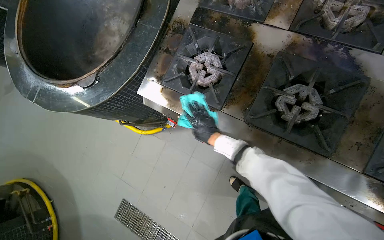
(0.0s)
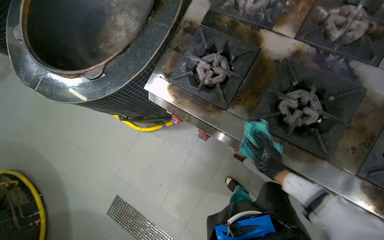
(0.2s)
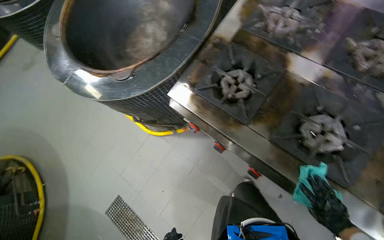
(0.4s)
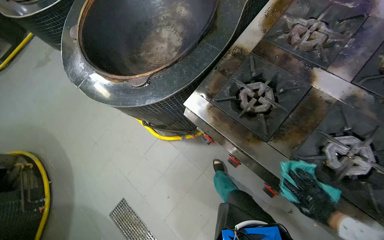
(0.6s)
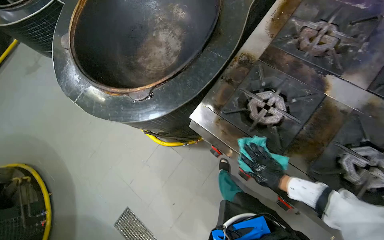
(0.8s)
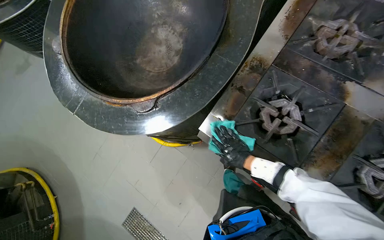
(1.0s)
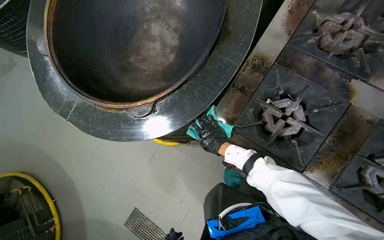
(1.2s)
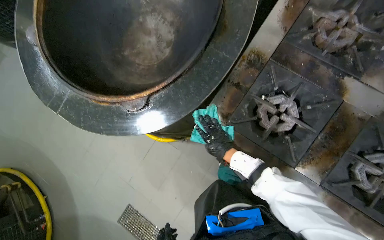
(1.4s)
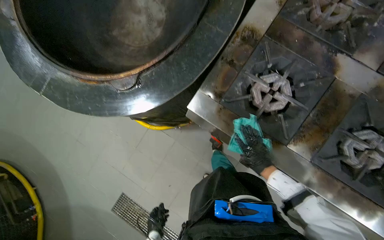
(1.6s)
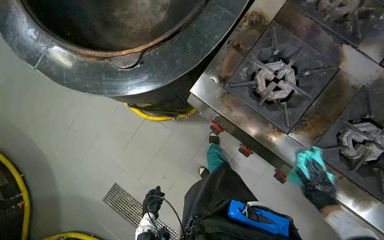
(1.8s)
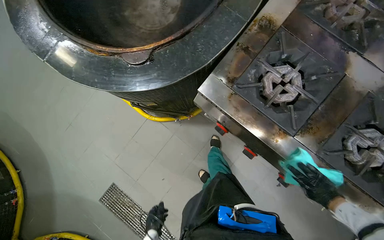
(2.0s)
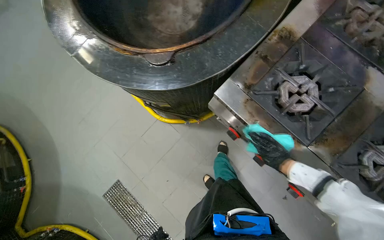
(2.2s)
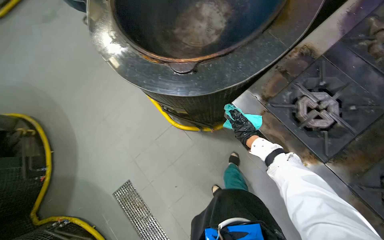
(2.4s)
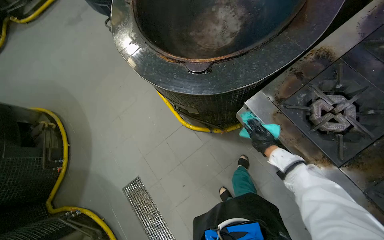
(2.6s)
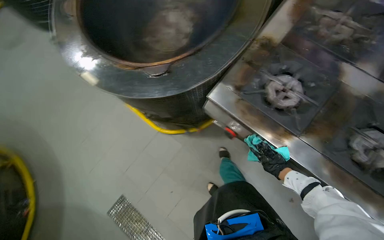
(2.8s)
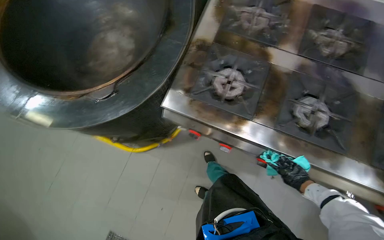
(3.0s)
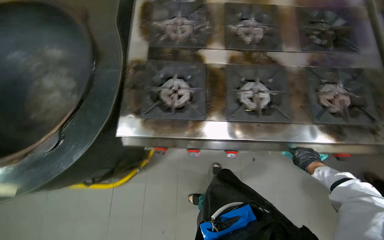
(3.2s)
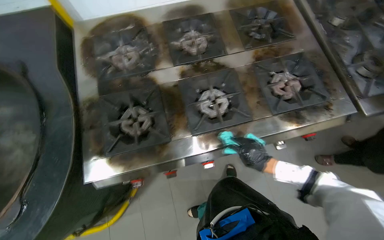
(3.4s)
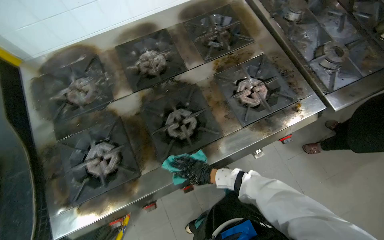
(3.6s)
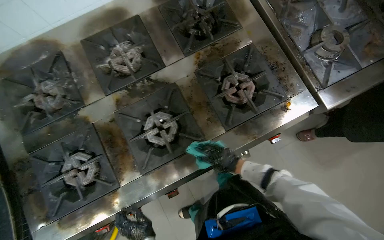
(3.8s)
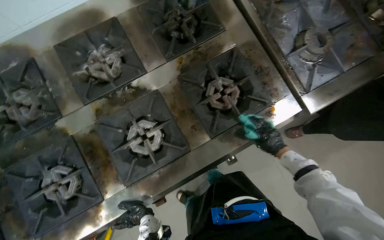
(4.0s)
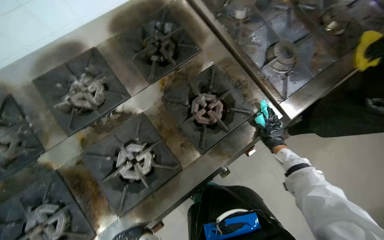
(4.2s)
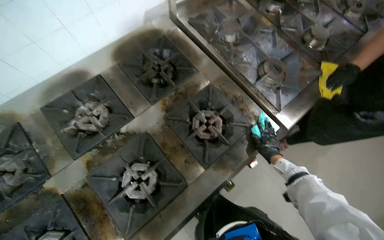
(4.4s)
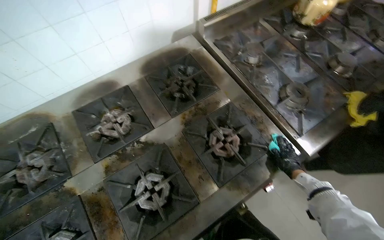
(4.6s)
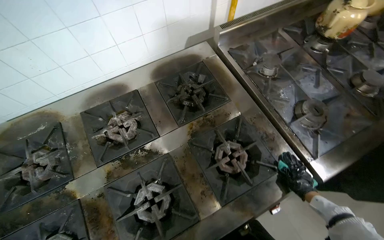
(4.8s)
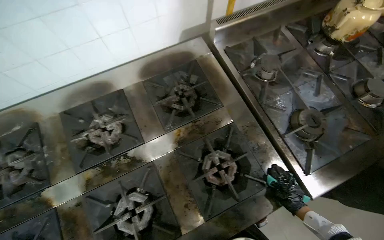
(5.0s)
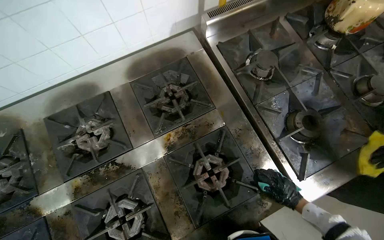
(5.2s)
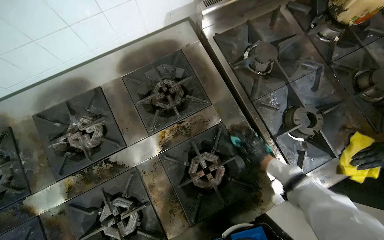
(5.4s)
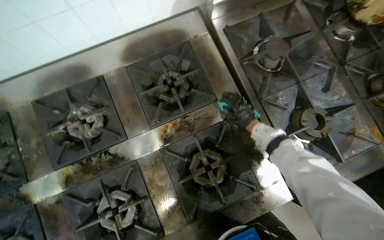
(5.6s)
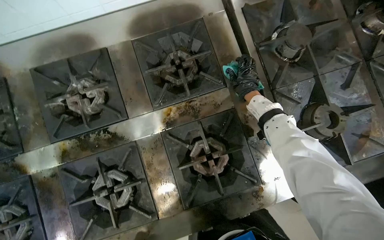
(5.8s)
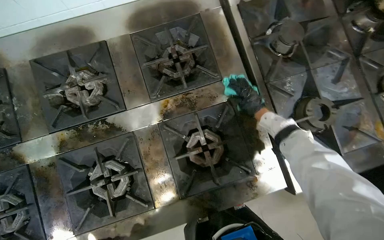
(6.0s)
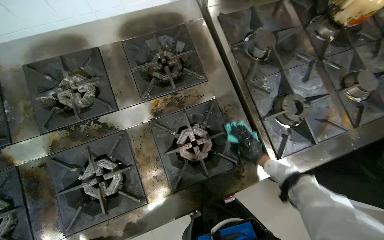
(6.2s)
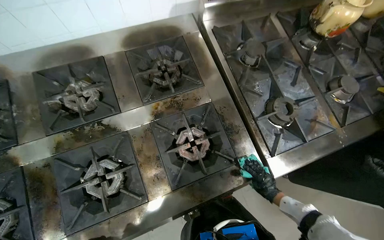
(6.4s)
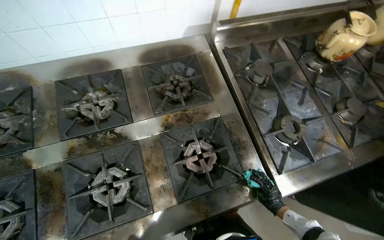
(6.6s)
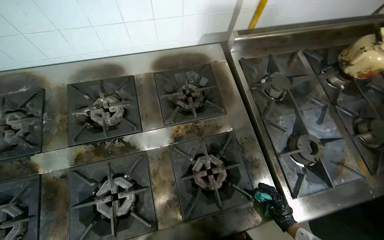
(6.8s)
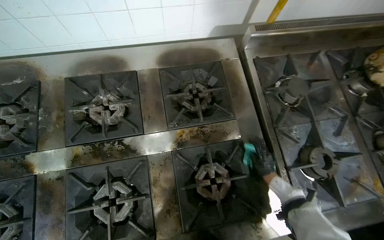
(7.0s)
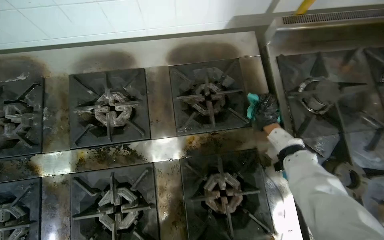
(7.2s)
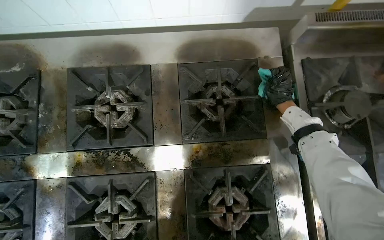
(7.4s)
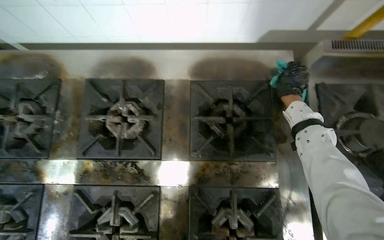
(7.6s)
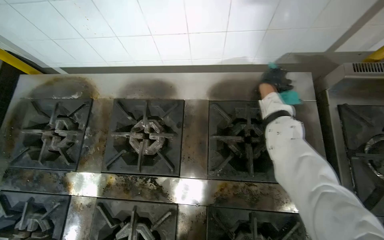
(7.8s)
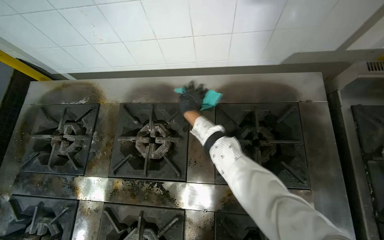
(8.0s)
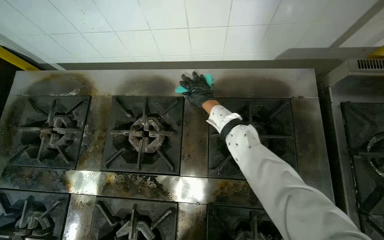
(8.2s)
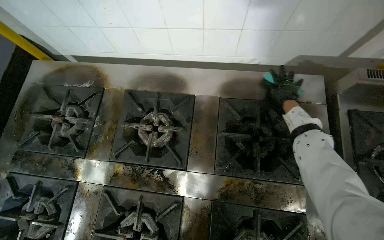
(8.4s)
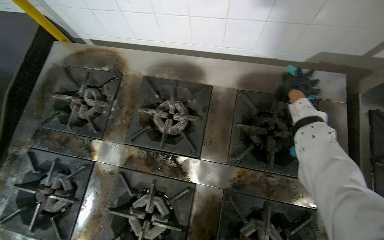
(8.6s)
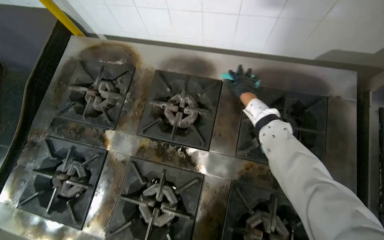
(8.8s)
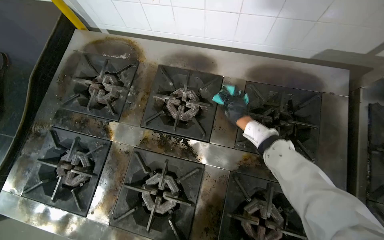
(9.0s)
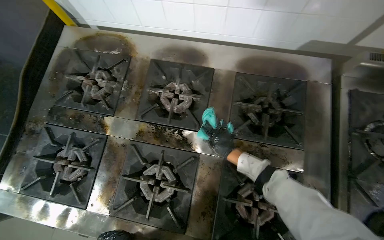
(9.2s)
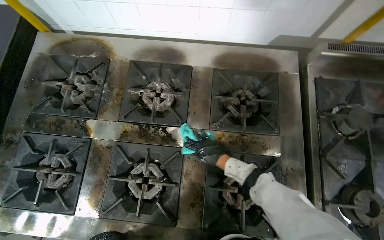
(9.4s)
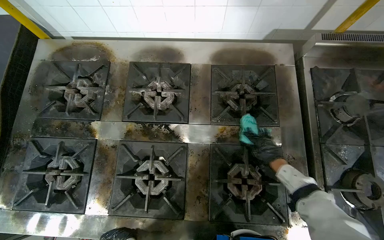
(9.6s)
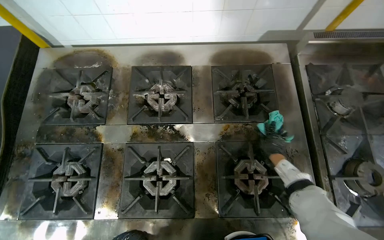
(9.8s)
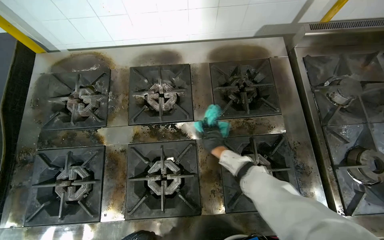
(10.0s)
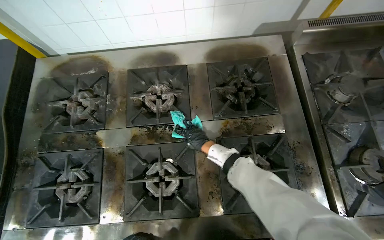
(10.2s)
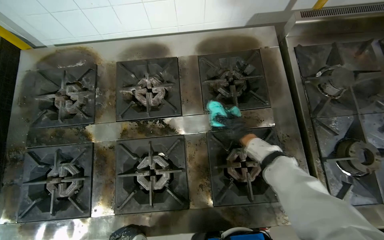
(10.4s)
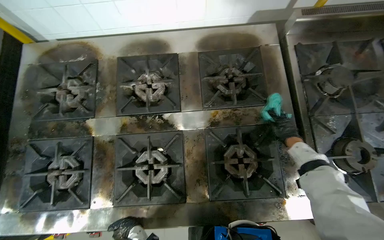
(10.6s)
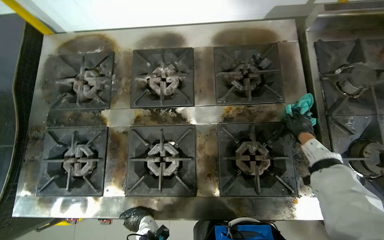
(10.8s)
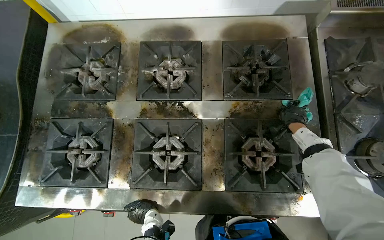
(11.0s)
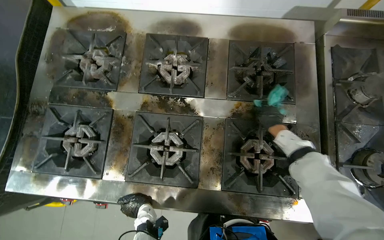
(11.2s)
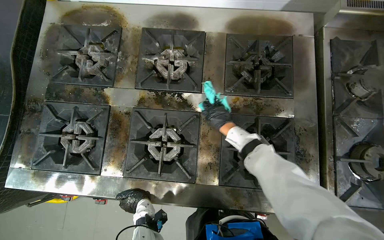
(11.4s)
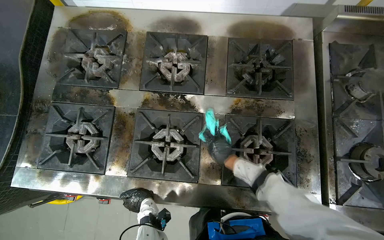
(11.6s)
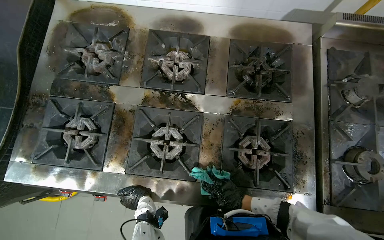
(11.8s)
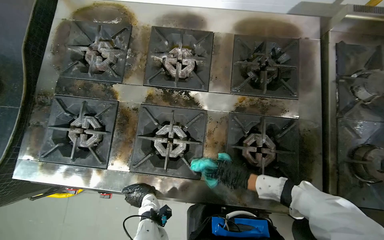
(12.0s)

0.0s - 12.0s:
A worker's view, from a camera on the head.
Job: cleaning kitchen.
The whole recording: Cleaning cooking range. Cleans the cooking range and its surrounding metal surfaces with a cloth.
0.0s - 1.6s: The right hand moves left and right over some 40 cm, changing direction 2 times.
1.6s - 3.0s: The wearer looks some 10 degrees further upward.
3.0s - 4.4s: The wearer moves roughly 70 cm. The wearer looks about 65 degrees further to the right.
4.4s - 6.0s: The right hand travels up the picture by roughly 35 cm.
7.6s - 9.0s: The right hand swings left and right, approximately 35 cm each way, with 2 reversals.
9.0s - 10.4s: The right hand swings left and right, roughly 25 cm each way, with 2 reversals.
10.4s - 12.0s: The right hand goes left and right, approximately 30 cm each way, reversing 2 times.

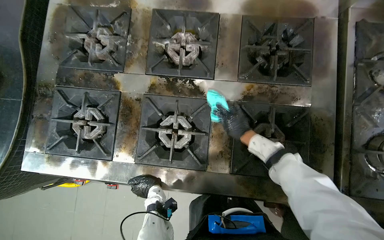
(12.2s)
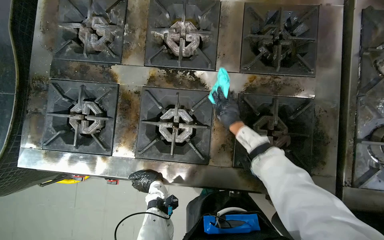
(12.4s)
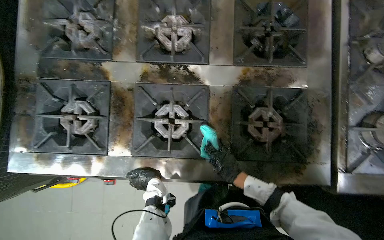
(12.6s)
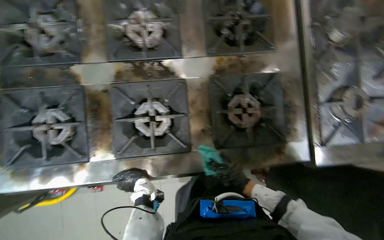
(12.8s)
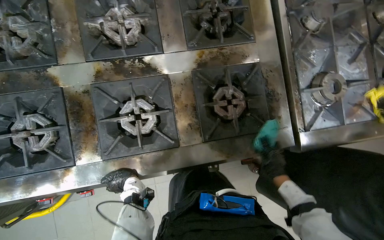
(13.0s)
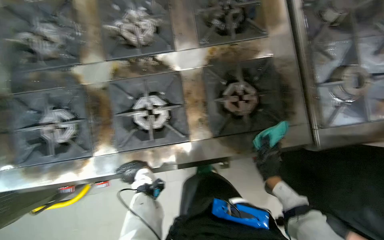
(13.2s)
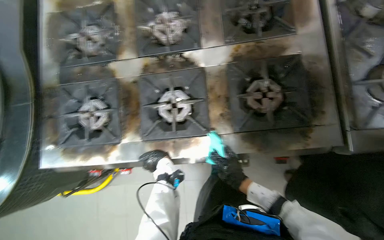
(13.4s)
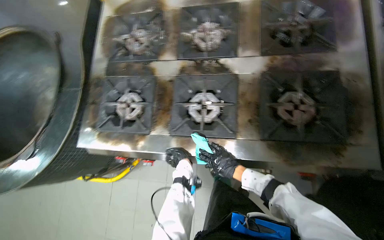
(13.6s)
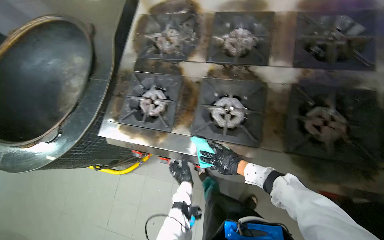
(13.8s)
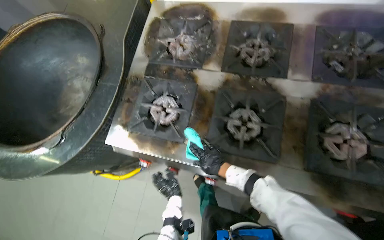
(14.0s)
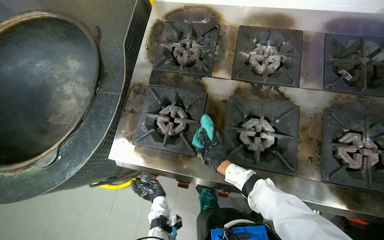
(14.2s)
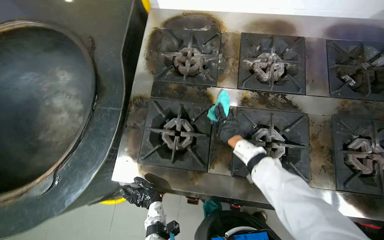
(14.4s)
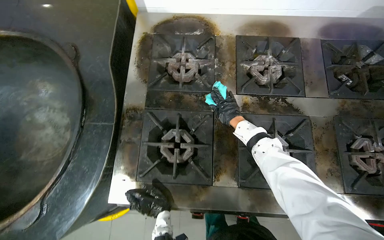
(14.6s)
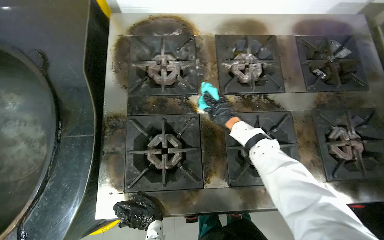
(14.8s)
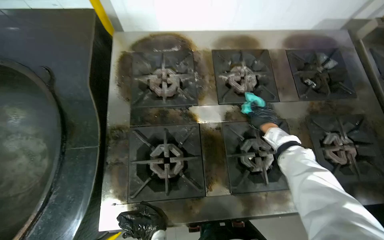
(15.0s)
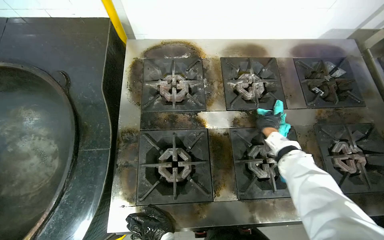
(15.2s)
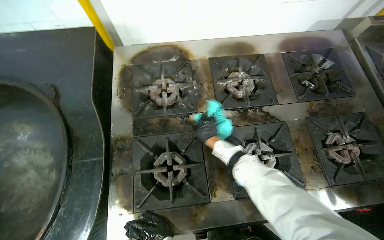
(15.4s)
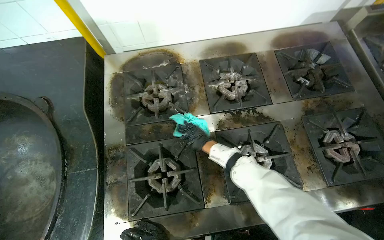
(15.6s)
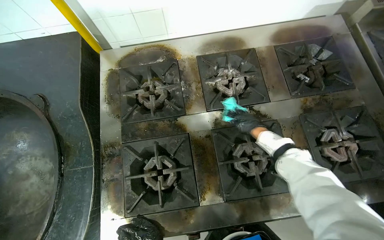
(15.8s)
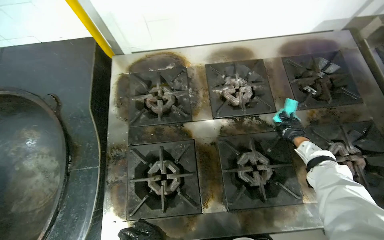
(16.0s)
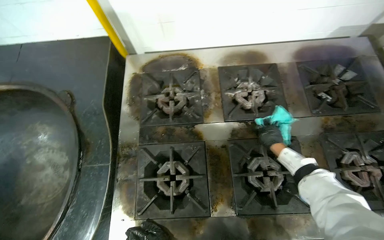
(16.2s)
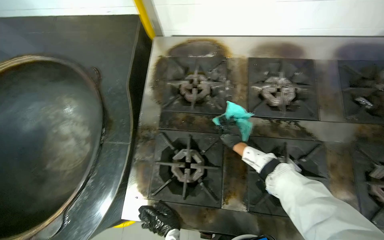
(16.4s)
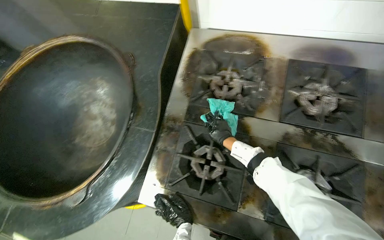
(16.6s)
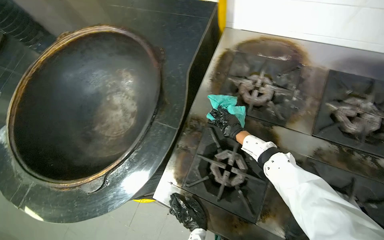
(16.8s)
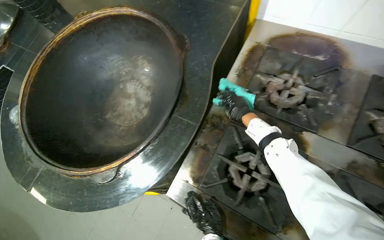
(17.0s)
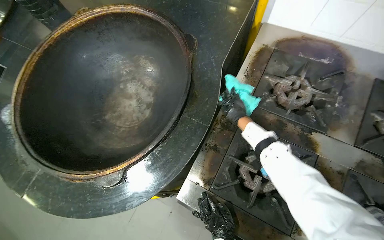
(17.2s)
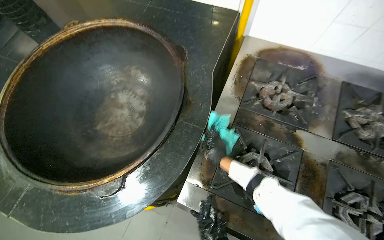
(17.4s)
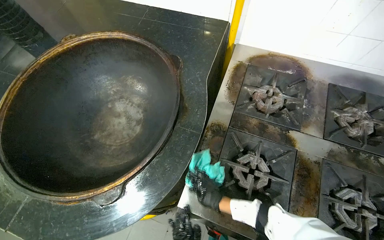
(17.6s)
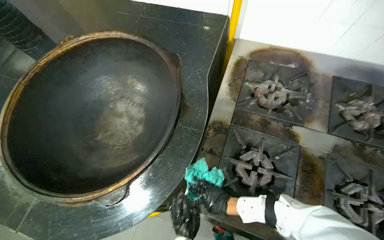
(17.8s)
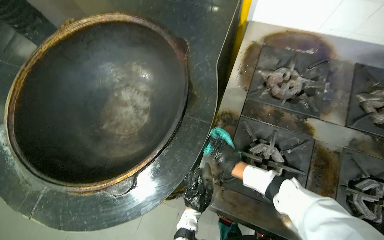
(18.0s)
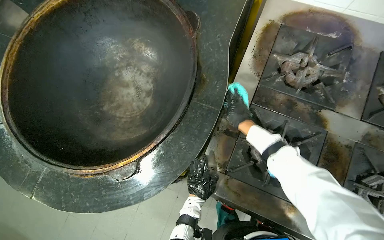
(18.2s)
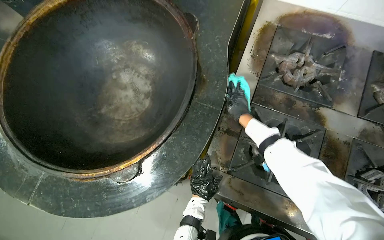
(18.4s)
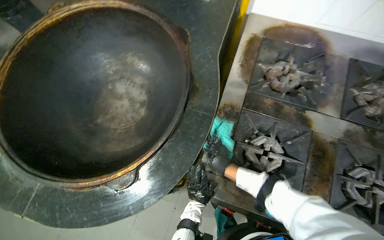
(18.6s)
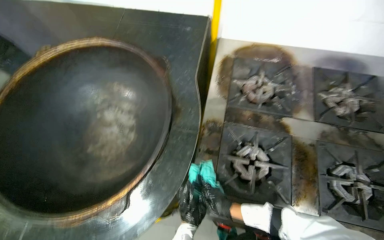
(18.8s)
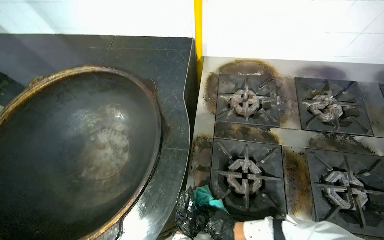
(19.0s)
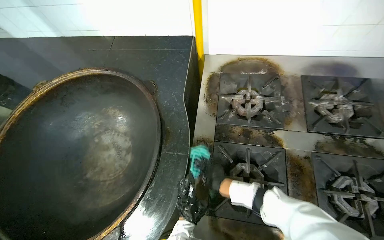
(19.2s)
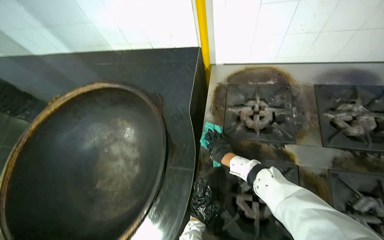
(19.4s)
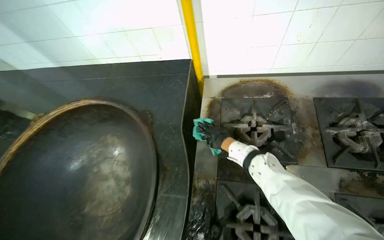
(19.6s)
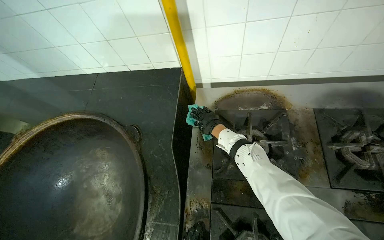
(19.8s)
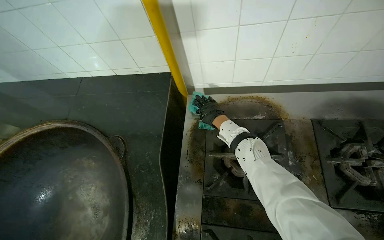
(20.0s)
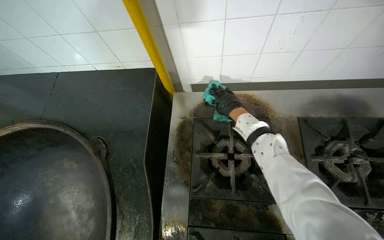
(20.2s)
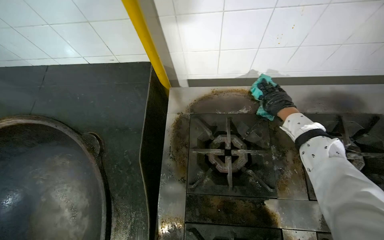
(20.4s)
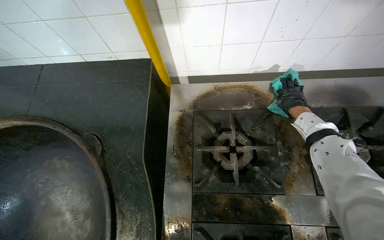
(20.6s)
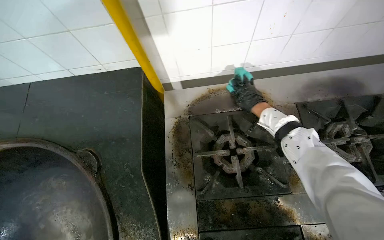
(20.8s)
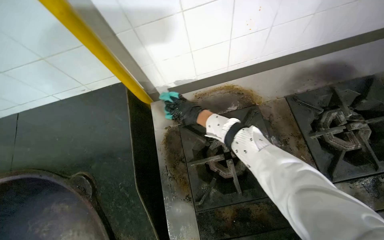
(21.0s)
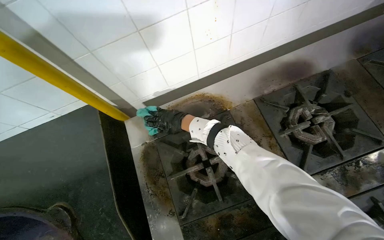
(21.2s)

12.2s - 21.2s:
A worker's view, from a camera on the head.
Job: cleaning kitchen.
The whole recording: Cleaning cooking range. Cleans the cooking range and its surrounding metal surfaces with a cloth.
13.8s - 15.2s: The camera is carried approximately 40 cm. The wearer looks some 20 degrees further to the right.
15.2s - 16.6s: The wearer looks roughly 20 degrees further to the left.
16.6s - 18.2s: The right hand swings up and down the picture, approximately 35 cm each way, with 2 reversals.
18.2s - 19.8s: The wearer looks some 15 degrees further upward.
